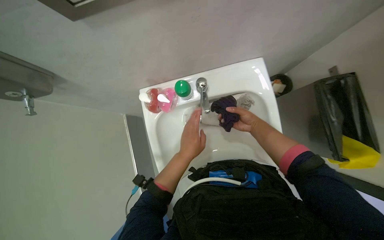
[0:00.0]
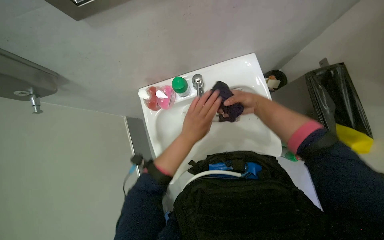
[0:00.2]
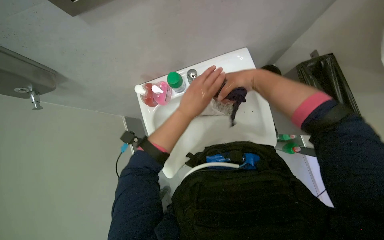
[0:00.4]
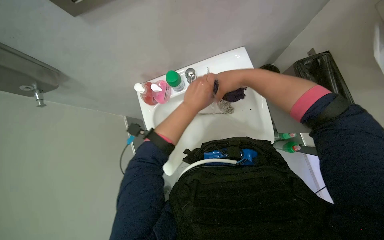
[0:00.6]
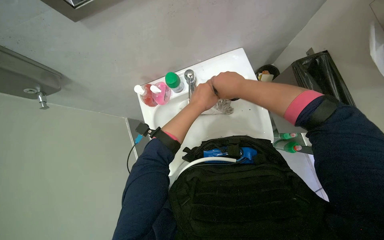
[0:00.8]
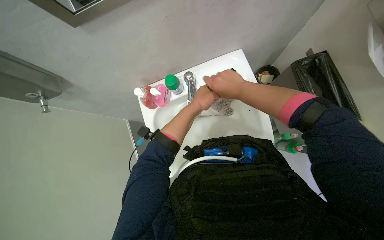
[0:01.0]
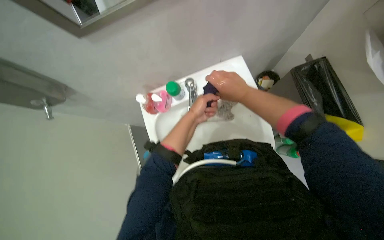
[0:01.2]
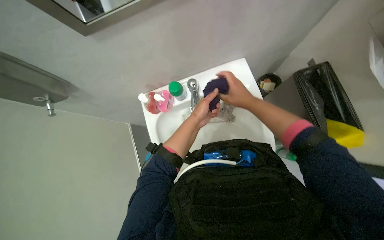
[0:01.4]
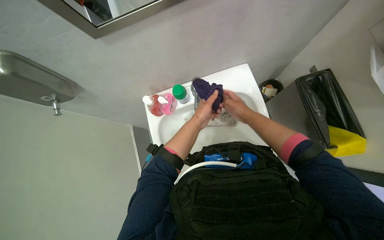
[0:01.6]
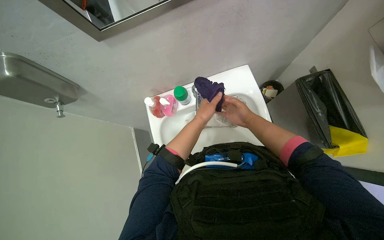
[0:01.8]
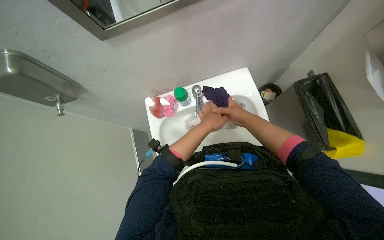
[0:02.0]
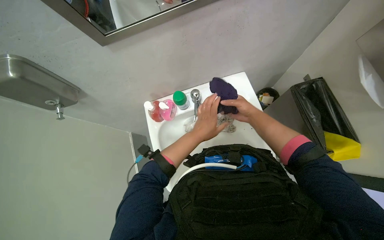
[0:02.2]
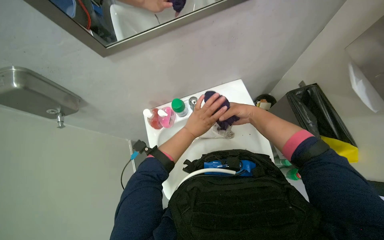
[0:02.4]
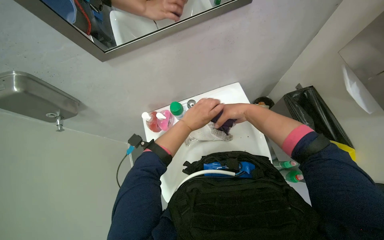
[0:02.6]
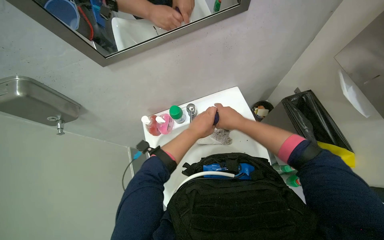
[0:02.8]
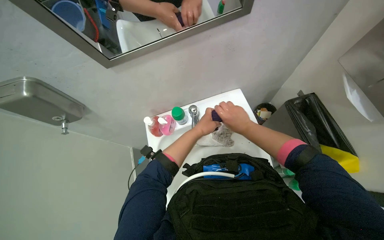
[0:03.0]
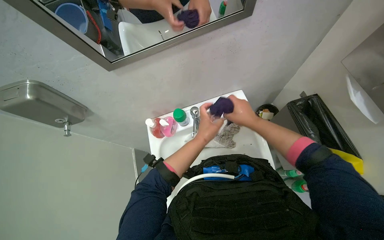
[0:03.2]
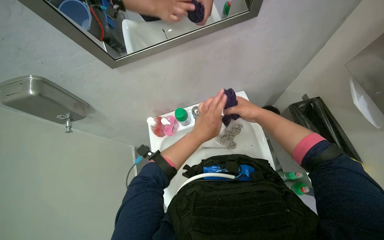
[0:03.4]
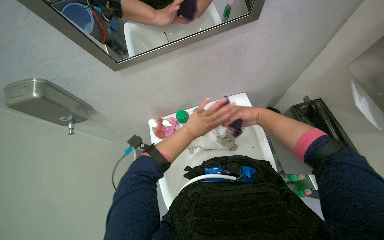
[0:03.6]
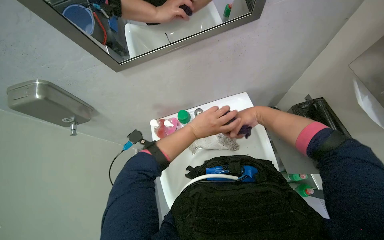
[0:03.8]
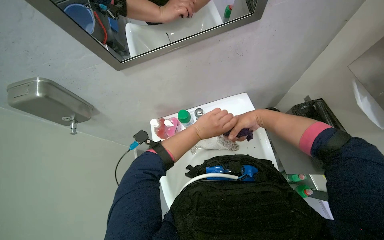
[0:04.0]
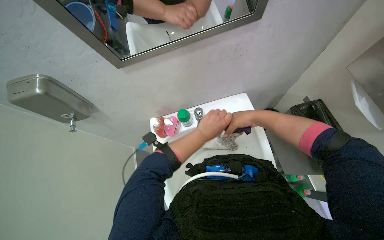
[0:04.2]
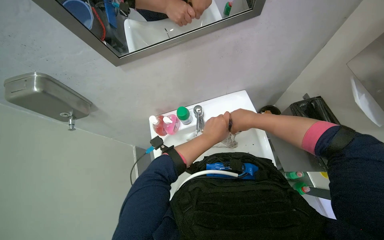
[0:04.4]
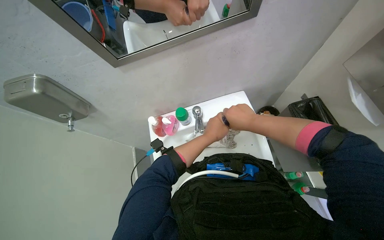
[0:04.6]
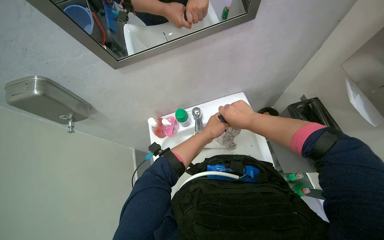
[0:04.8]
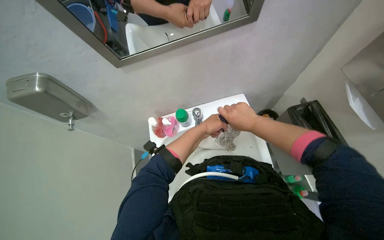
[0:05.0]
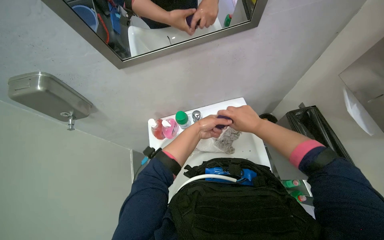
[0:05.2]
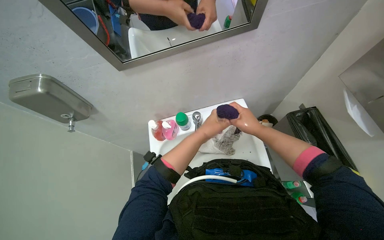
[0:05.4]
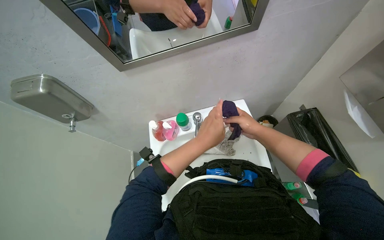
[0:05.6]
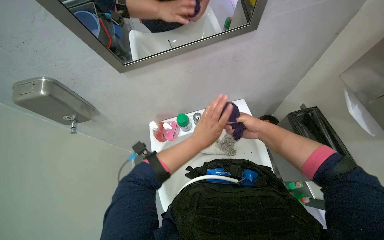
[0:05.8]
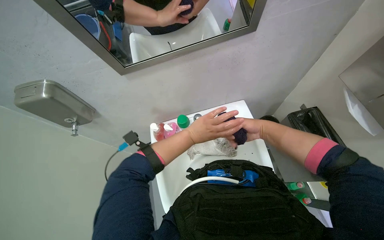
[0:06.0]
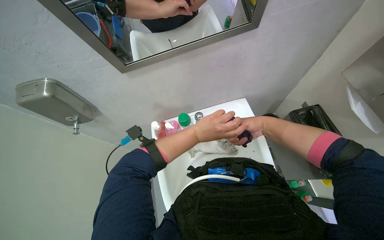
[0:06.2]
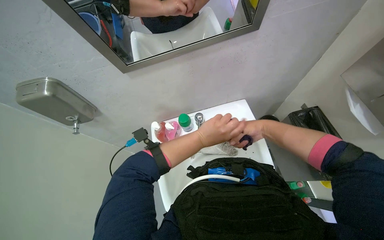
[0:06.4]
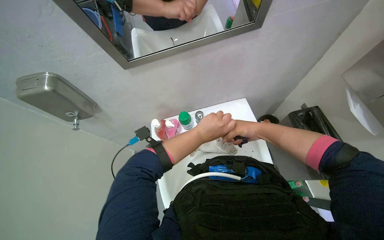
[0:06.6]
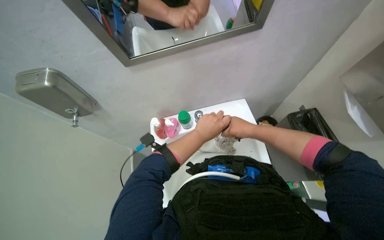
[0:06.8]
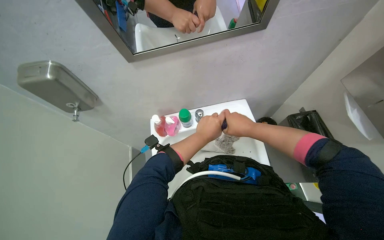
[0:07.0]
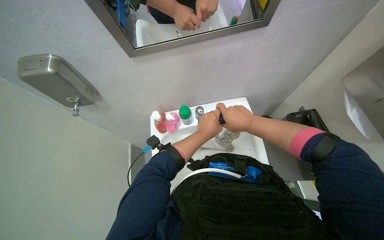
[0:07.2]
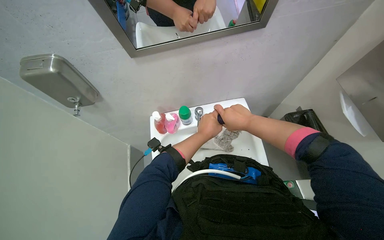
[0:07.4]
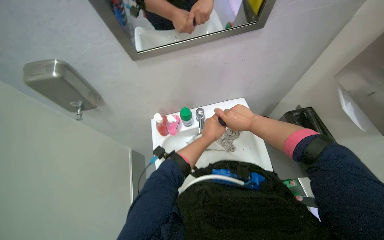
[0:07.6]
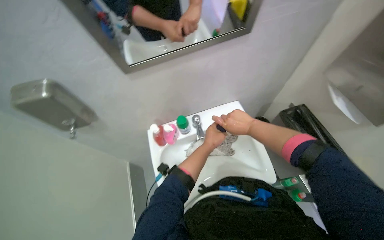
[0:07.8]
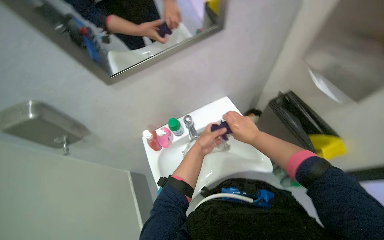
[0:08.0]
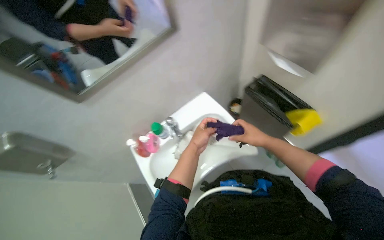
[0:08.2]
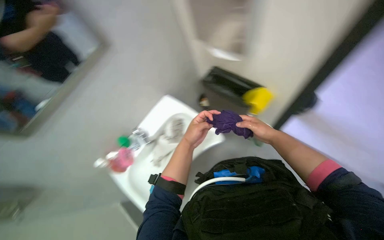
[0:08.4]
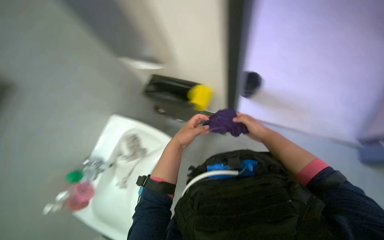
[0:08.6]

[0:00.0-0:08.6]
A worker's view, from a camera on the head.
Job: preparing cleaning supplies.
The whole recording: Washing cleaning cloth in sink. The worker washes a purple cleaning cloth in the sink.
0:00.0 to 0:01.4: The right hand is displaced nearer to the camera by roughly 15 cm.
0:01.4 to 0:02.8: The right hand reaches about 10 cm farther from the camera, then returns.
0:04.4 to 0:05.8: The right hand shifts some 10 cm farther from the camera.
0:07.2 to 0:08.6: The right hand is displaced to the right and down the picture by roughly 20 cm.

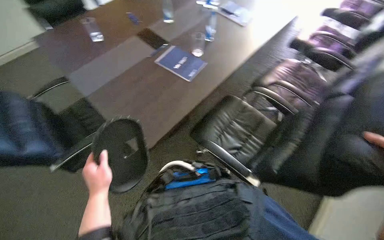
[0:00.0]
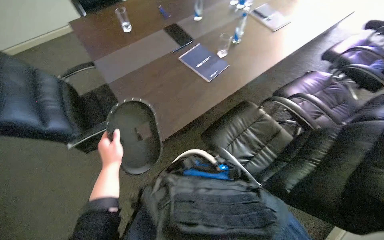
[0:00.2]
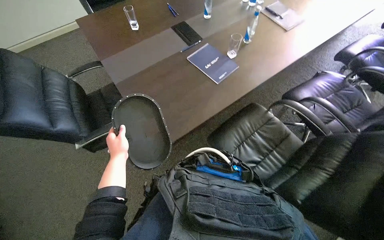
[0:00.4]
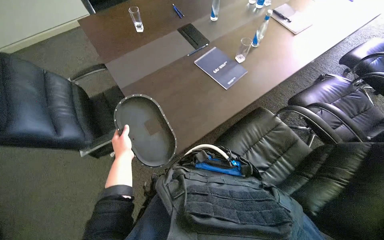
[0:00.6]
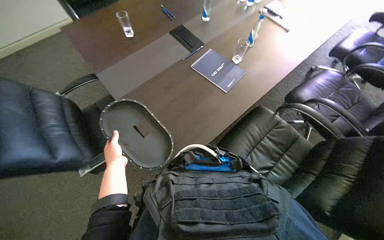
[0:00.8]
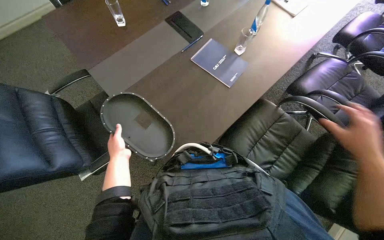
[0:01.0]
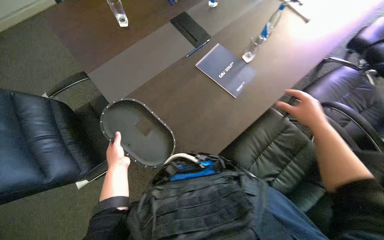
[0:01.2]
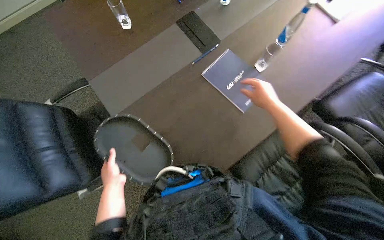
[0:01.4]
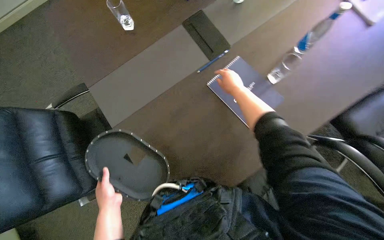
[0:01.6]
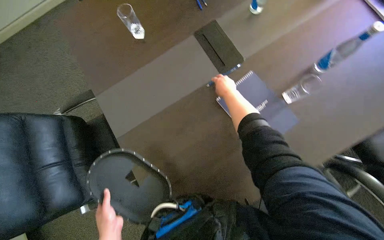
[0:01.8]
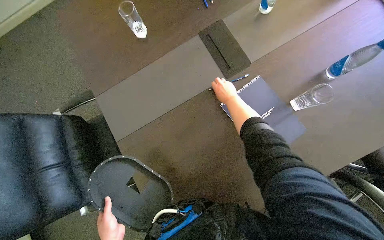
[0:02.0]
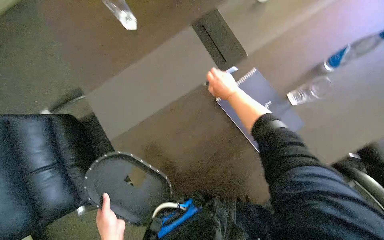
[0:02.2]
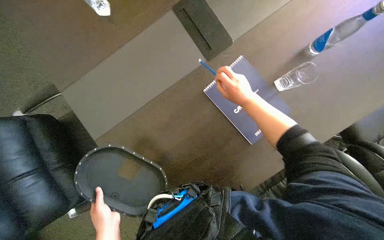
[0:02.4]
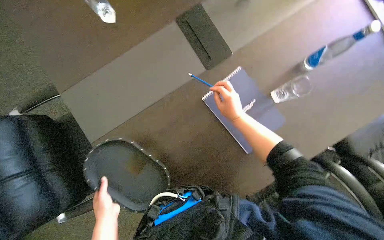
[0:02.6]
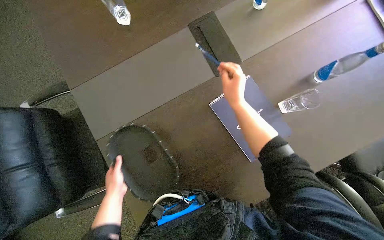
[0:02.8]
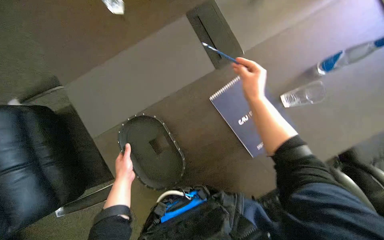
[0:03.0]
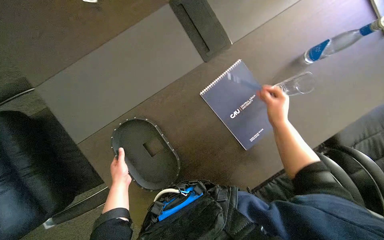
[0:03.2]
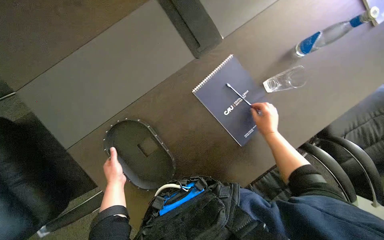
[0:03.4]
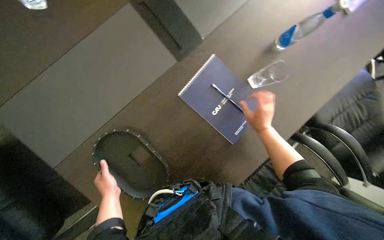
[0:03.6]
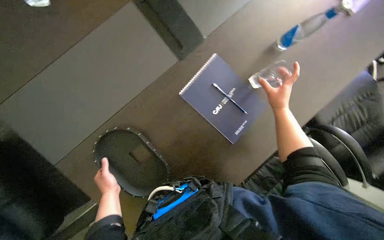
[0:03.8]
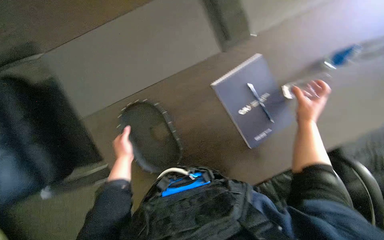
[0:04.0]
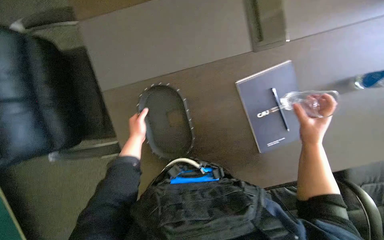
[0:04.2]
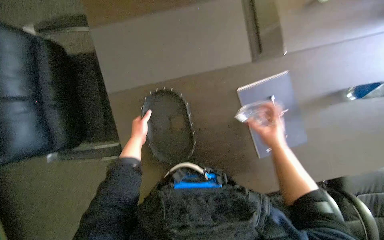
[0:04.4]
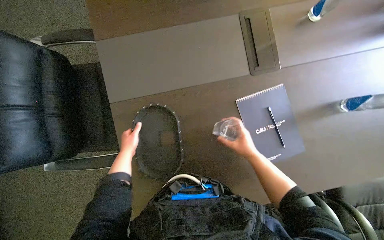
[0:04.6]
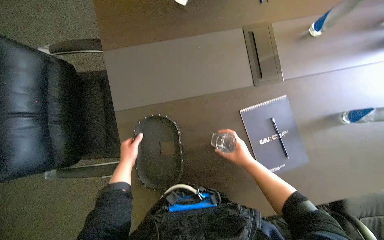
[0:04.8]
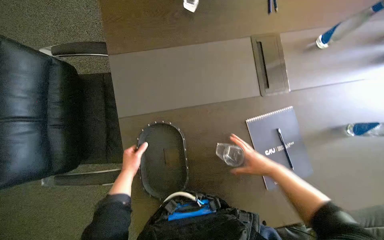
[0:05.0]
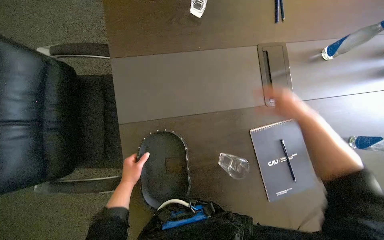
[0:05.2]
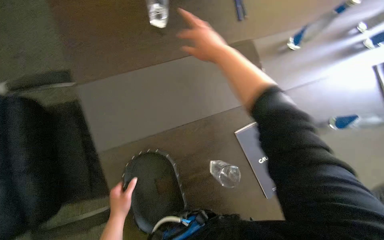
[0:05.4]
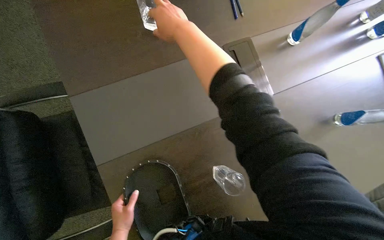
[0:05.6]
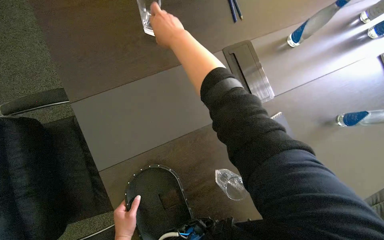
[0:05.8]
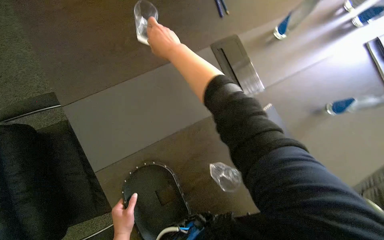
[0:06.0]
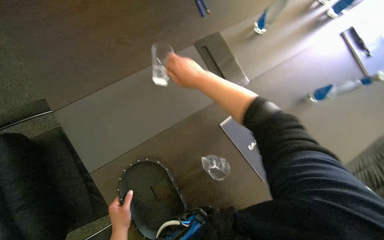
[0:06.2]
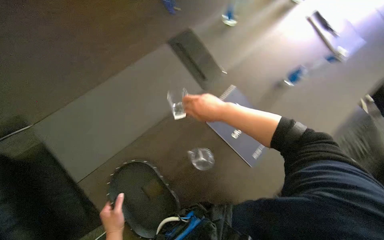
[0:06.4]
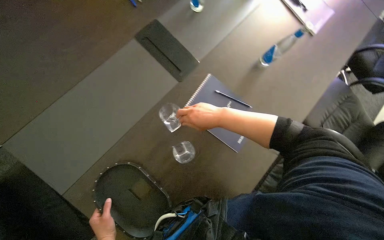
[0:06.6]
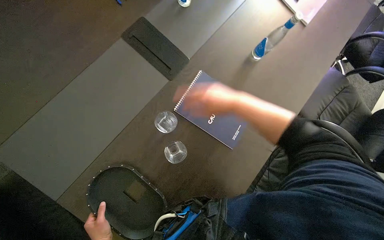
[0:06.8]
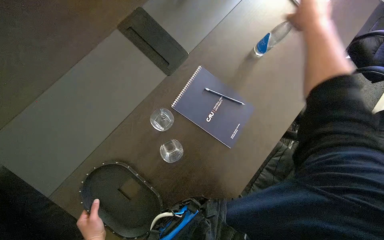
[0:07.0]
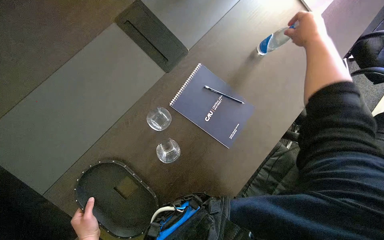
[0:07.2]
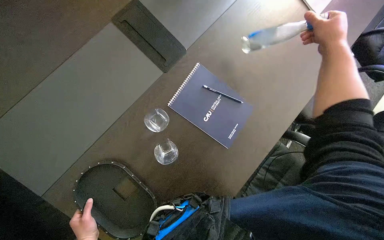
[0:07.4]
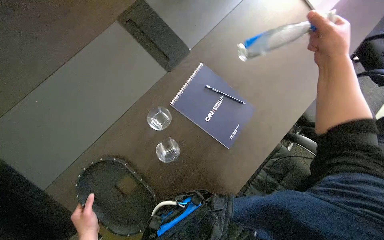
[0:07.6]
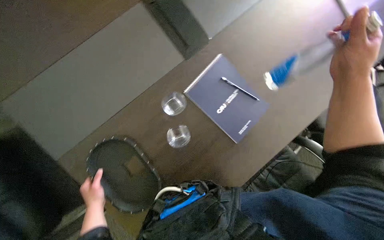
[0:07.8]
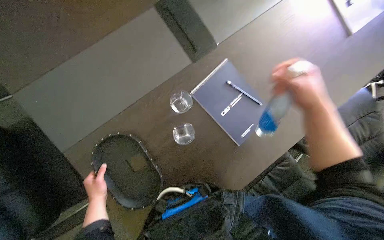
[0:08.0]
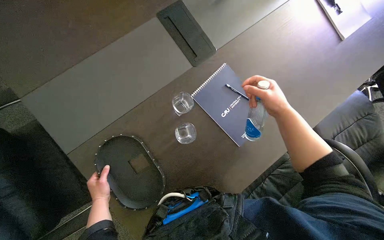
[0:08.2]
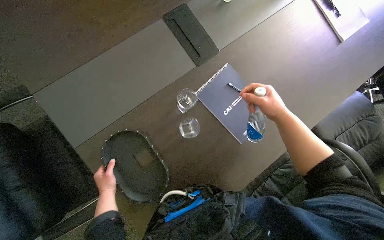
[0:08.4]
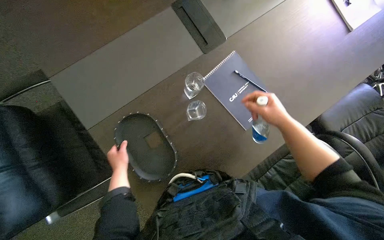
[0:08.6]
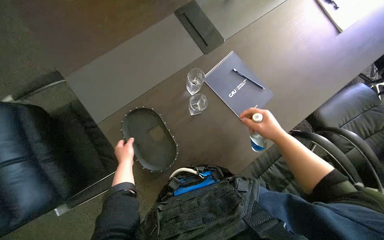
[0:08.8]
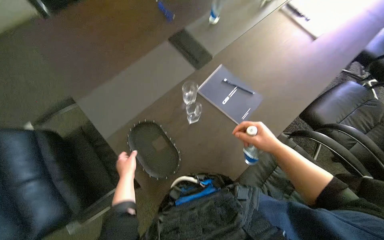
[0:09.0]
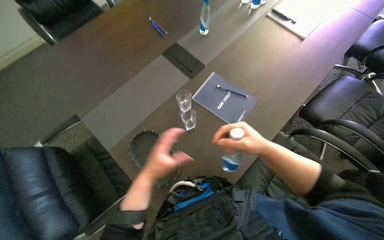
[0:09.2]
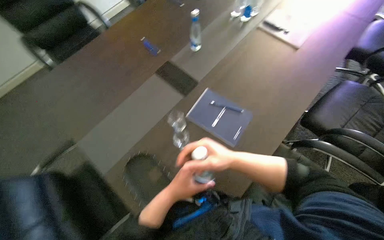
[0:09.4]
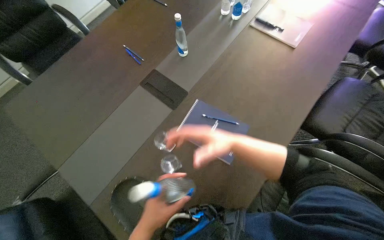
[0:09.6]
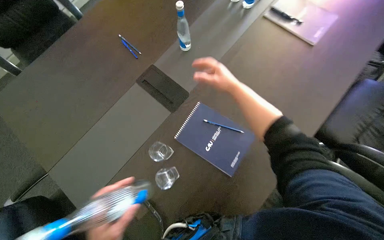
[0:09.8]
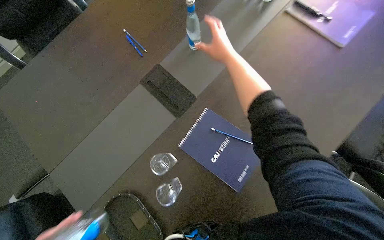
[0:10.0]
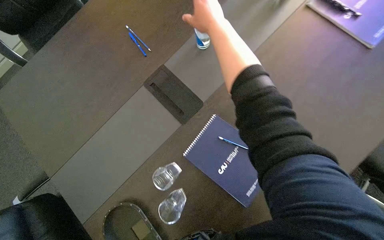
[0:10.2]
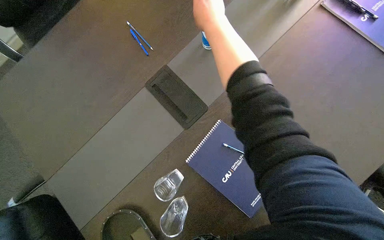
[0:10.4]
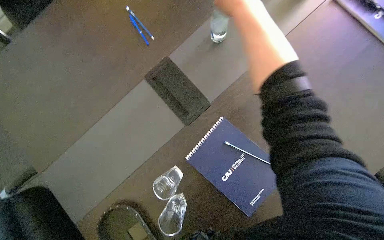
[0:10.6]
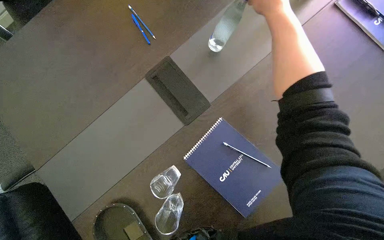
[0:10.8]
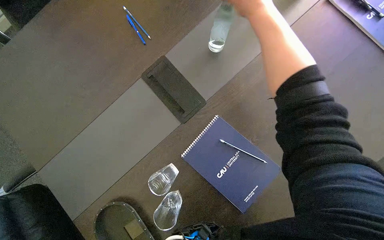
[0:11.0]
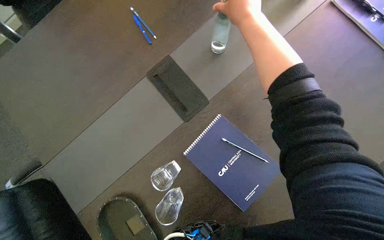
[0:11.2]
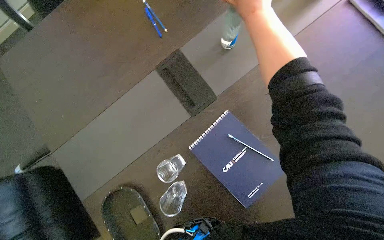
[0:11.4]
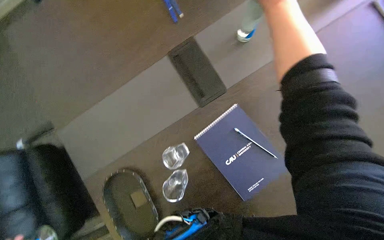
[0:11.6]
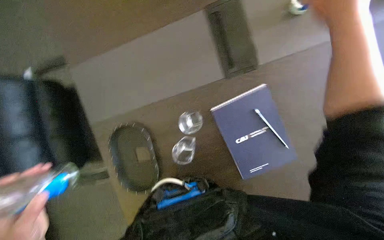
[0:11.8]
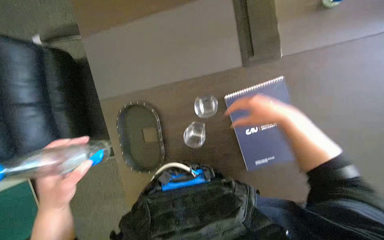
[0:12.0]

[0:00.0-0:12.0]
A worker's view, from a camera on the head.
Job: organizing items.
The whole recording: Arranging items on conference table. The worker arranges notebooks, pens, glasses, and water bottles on the conference table.
0:00.0 to 0:01.6: The wearer moves approximately 60 cm. The wearer looks about 20 degrees further downward.
0:07.6 to 0:09.0: The camera pitches upward, by roughly 15 degrees. The right hand heads down the picture and to the left, covering roughly 40 cm.
0:09.0 to 0:10.4: The wearer moves some 50 cm.
0:10.4 to 0:12.0: The camera pitches downward, by some 20 degrees. The scene turns about 30 degrees clockwise in the picture.
